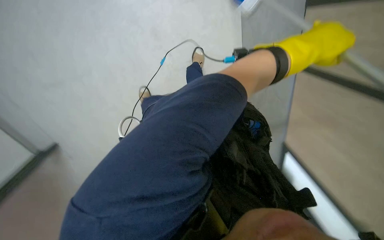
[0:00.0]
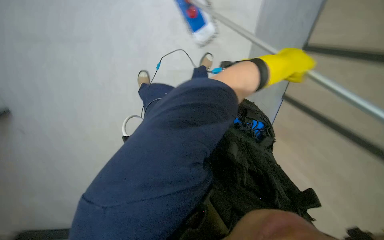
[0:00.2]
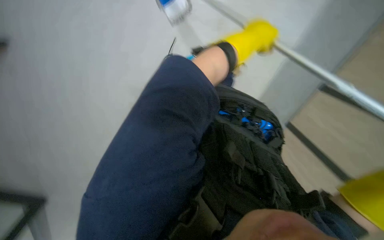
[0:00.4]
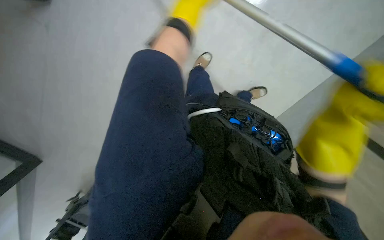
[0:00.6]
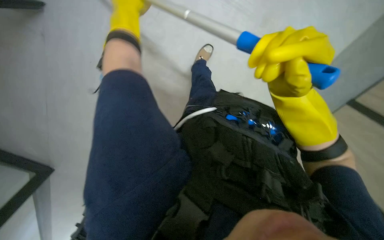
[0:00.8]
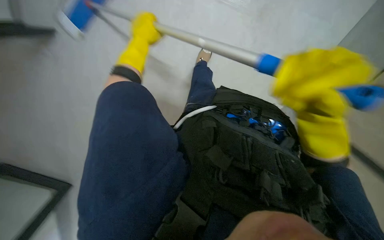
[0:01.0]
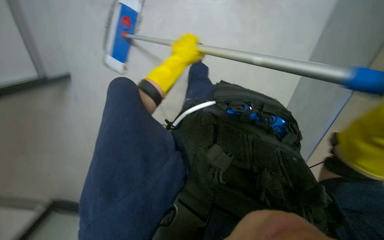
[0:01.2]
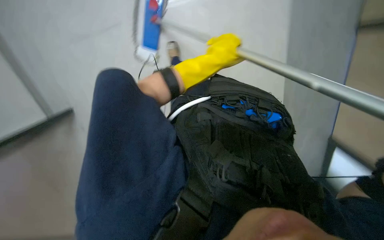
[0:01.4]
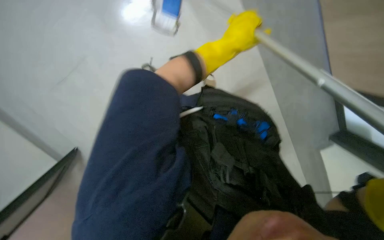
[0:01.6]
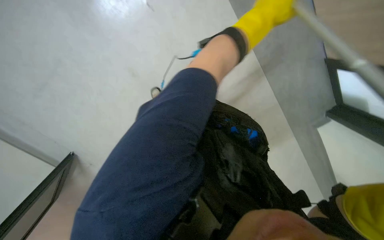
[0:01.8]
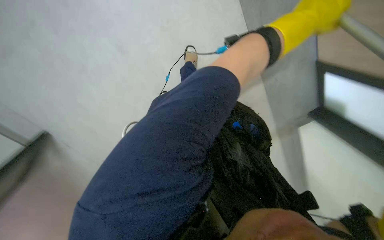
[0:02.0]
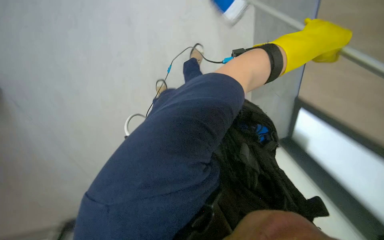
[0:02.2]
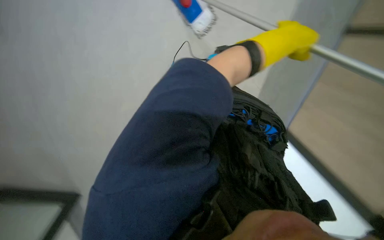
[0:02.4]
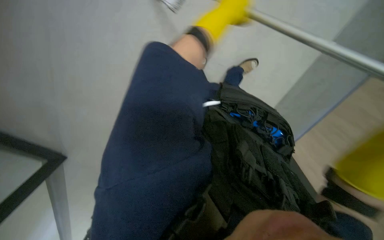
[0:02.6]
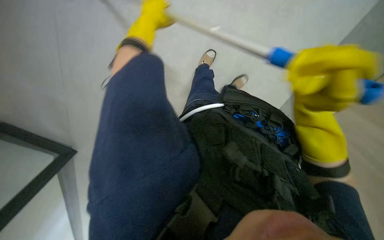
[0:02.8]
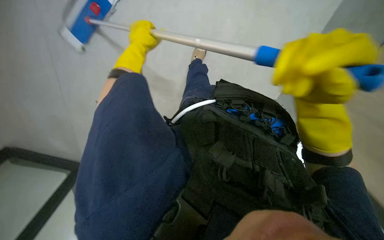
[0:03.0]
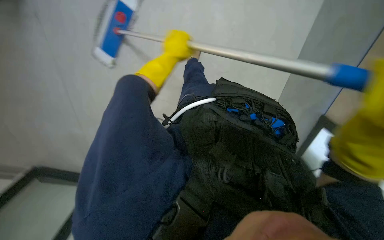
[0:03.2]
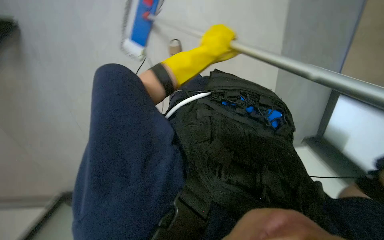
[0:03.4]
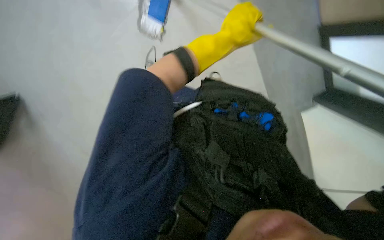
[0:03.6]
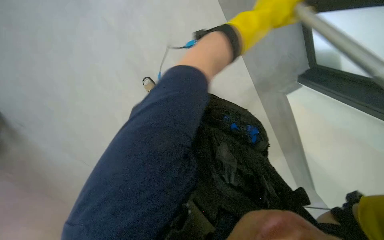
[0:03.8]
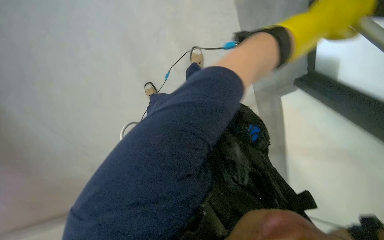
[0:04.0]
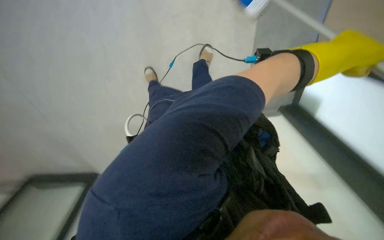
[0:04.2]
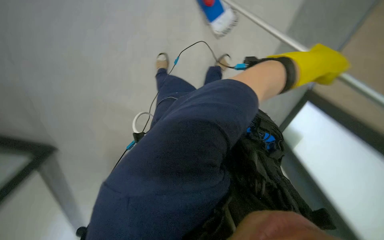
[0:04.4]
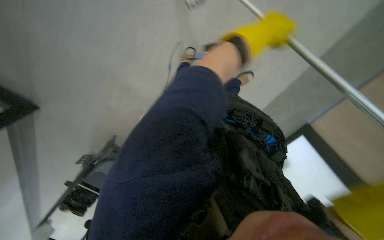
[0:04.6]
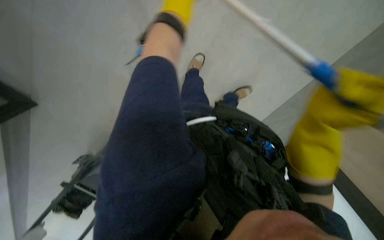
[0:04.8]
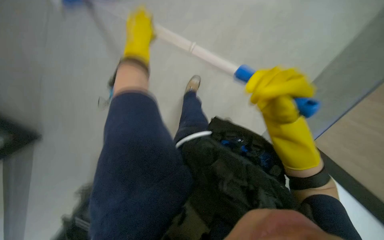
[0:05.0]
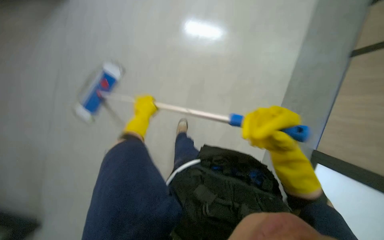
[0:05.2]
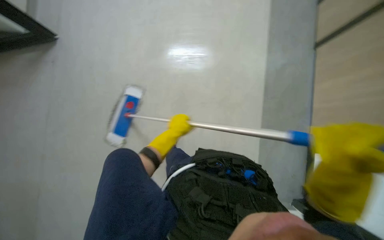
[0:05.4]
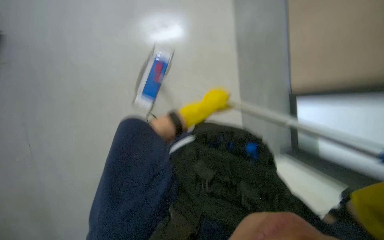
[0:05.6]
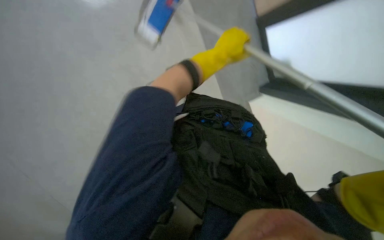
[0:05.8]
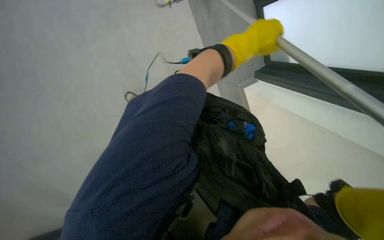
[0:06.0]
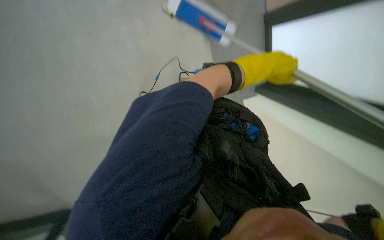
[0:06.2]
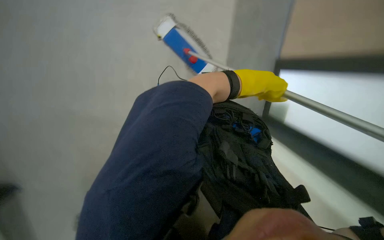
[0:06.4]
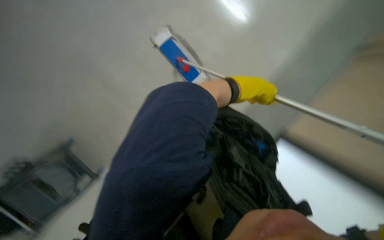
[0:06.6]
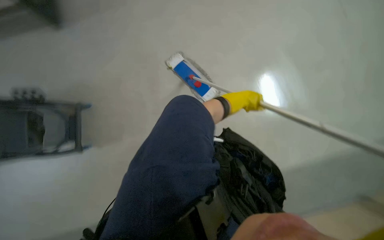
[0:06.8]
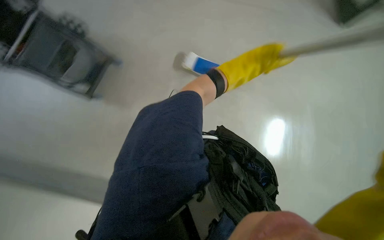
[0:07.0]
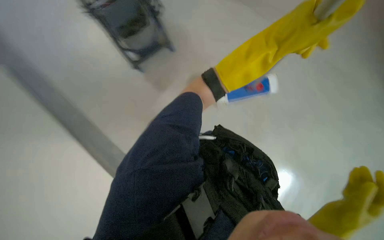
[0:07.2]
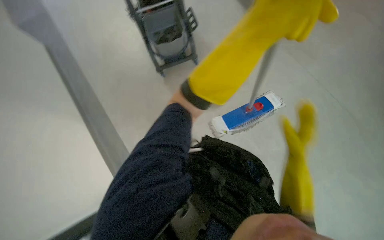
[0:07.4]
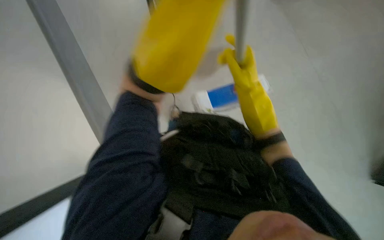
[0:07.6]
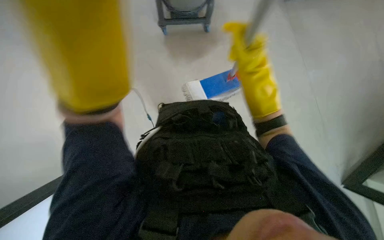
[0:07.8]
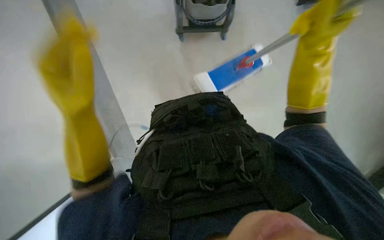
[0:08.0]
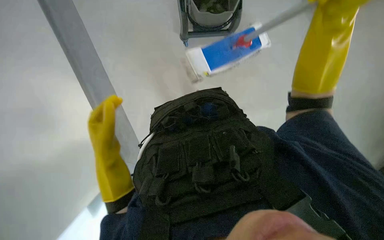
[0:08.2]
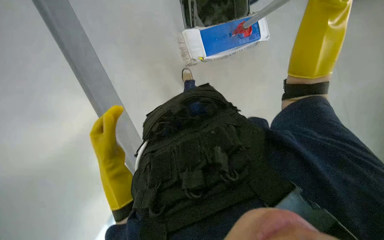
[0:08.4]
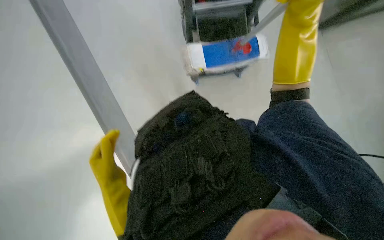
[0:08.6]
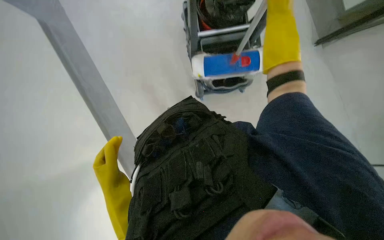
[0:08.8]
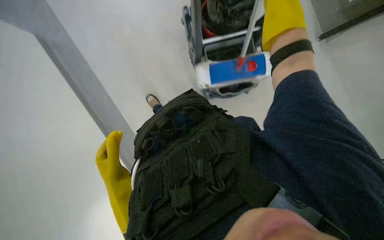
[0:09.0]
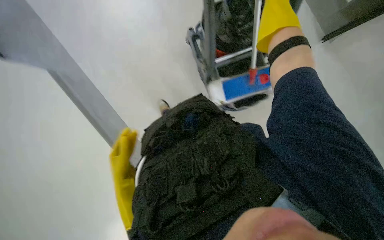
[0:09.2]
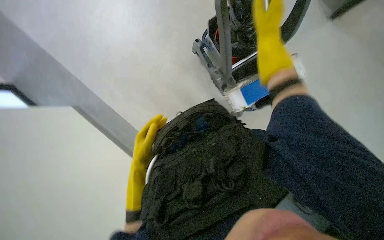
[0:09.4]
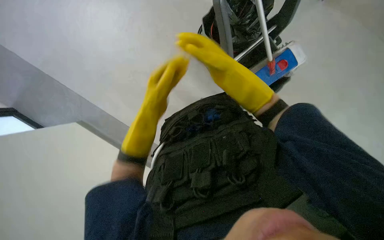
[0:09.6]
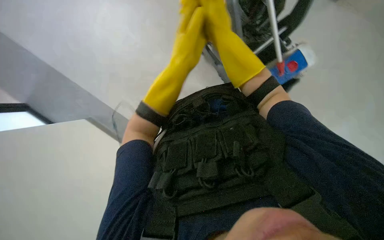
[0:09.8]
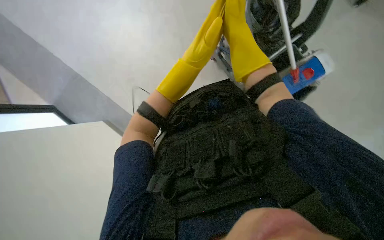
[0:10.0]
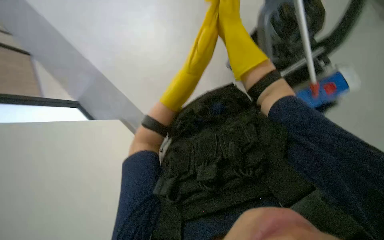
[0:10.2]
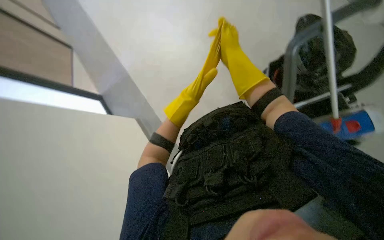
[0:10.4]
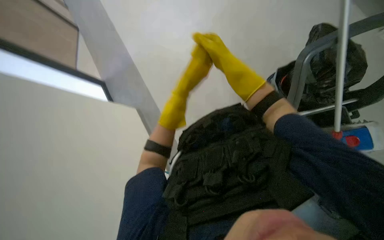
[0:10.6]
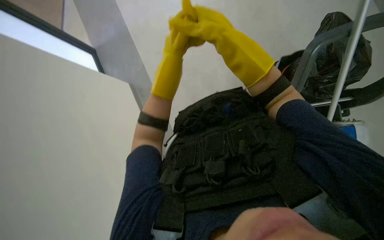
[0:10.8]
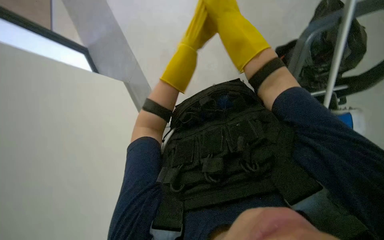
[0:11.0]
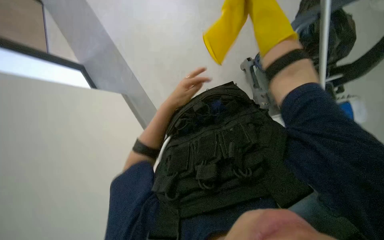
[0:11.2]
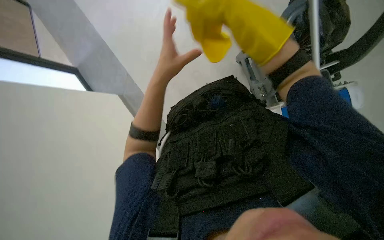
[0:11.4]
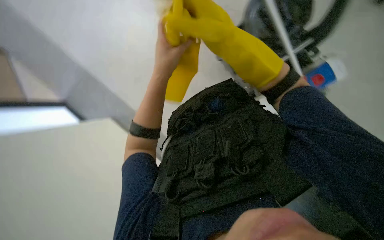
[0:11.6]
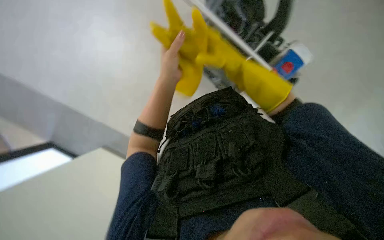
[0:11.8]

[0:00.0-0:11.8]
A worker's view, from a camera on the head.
Job: mopping floor.
The whole recording: Mopping the lecture hall floor. The worker mops hall floor, periodically wringing and adjusting the mop.
0:00.0 to 0:01.4: The left hand is displaced to the left by about 25 cm.
0:01.4 to 0:03.0: The camera is aimed about 20 degrees further to the right. The wearer looks approximately 15 degrees further upward. The left hand goes approximately 20 cm to the left and up the picture.
0:03.0 to 0:04.4: The left hand heads to the right, covering approximately 40 cm.
0:06.0 to 0:07.4: The view tips upward by about 15 degrees. The left hand goes roughly 20 cm nearer to the camera.
0:07.4 to 0:08.8: The scene turns roughly 35 degrees counterclockwise in the picture.
0:08.8 to 0:10.4: The head turns to the left by roughly 40 degrees. The camera pitches upward, by about 15 degrees.
0:10.4 to 0:11.8: The scene turns approximately 25 degrees counterclockwise in the picture.

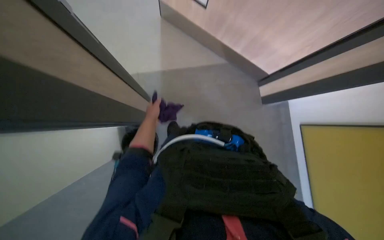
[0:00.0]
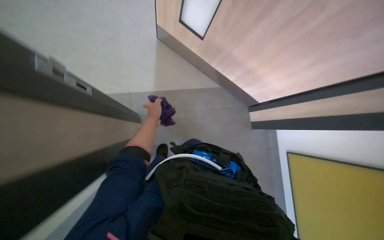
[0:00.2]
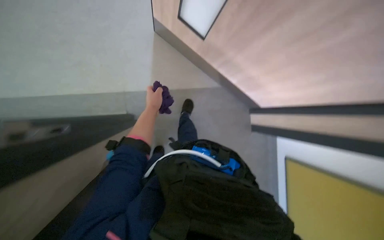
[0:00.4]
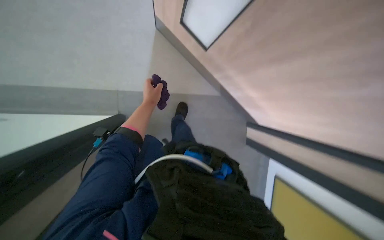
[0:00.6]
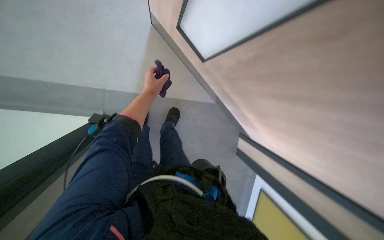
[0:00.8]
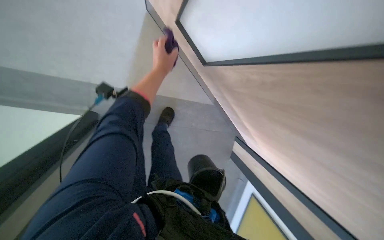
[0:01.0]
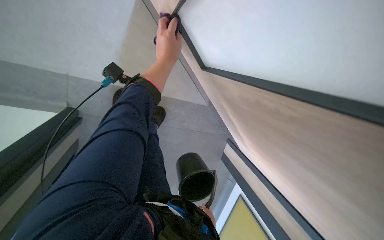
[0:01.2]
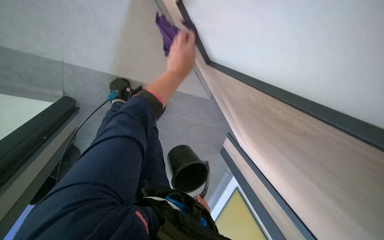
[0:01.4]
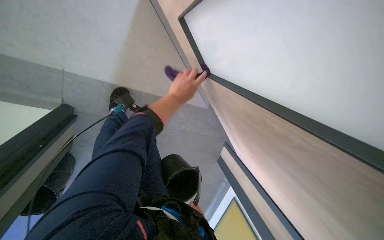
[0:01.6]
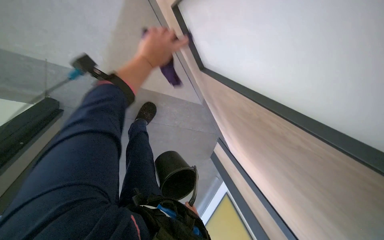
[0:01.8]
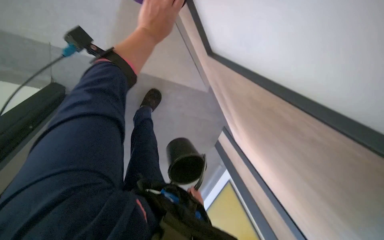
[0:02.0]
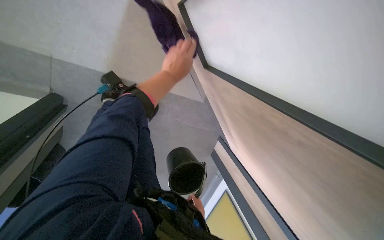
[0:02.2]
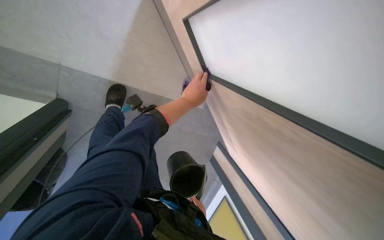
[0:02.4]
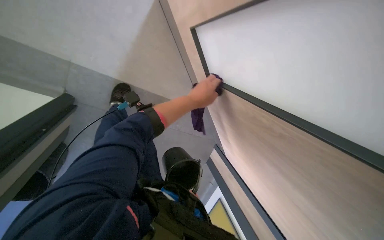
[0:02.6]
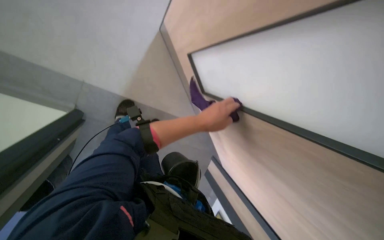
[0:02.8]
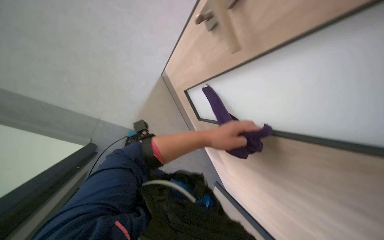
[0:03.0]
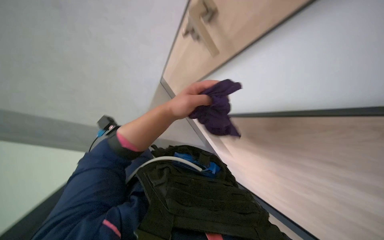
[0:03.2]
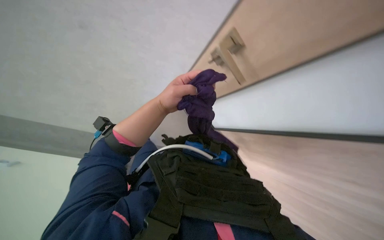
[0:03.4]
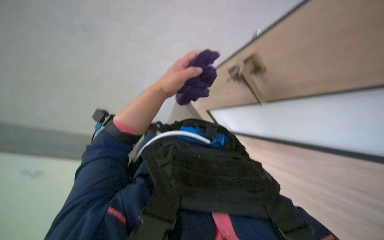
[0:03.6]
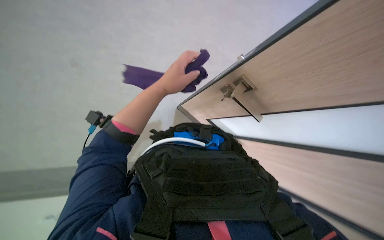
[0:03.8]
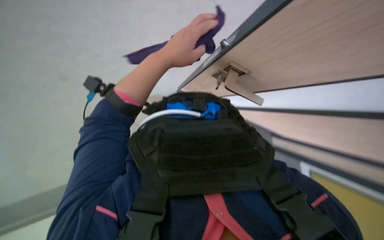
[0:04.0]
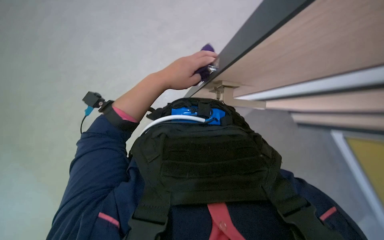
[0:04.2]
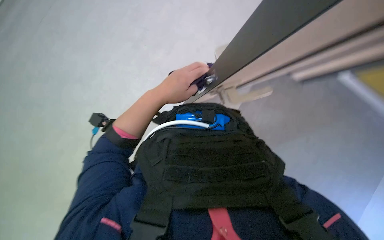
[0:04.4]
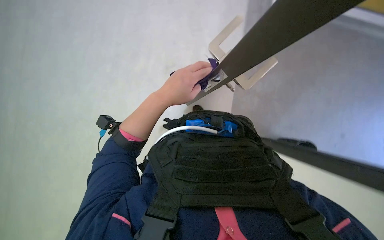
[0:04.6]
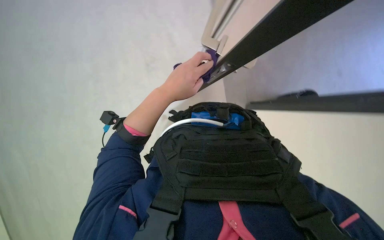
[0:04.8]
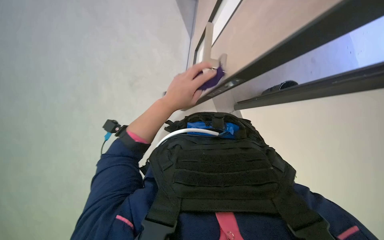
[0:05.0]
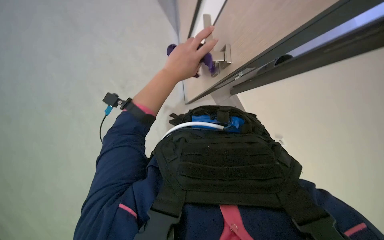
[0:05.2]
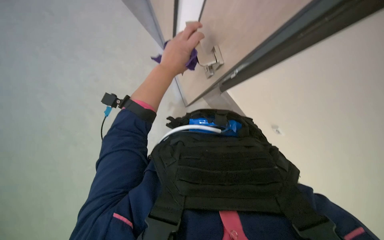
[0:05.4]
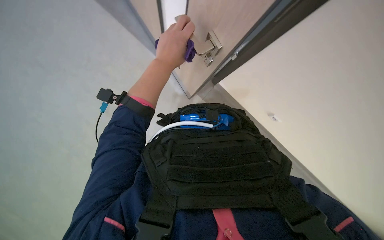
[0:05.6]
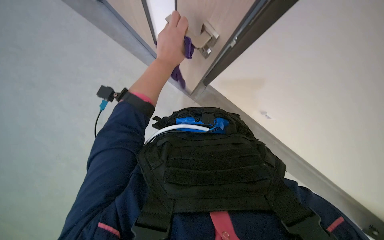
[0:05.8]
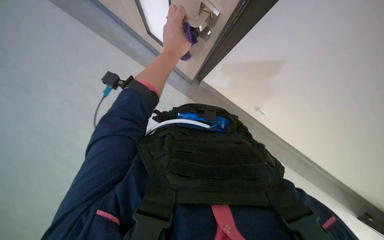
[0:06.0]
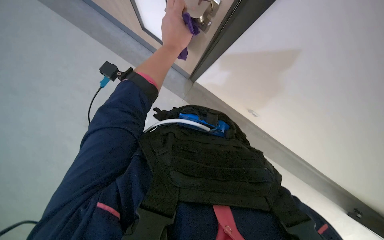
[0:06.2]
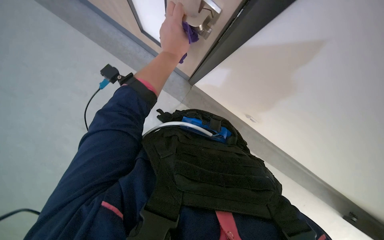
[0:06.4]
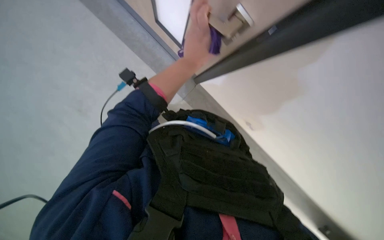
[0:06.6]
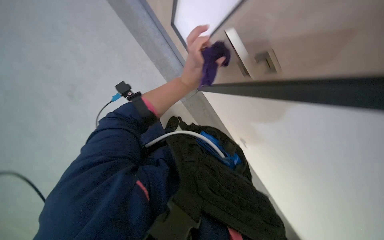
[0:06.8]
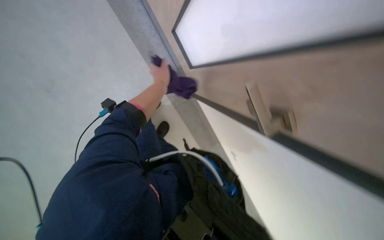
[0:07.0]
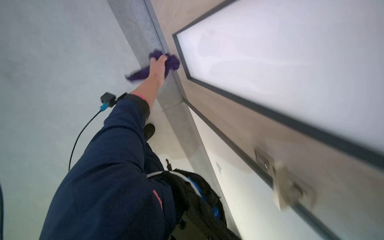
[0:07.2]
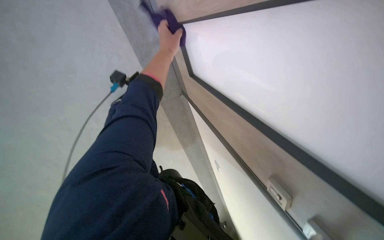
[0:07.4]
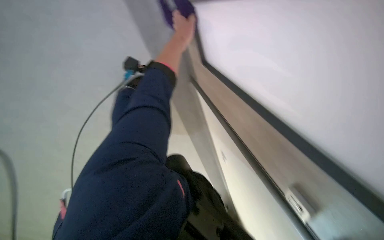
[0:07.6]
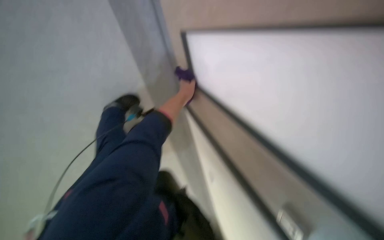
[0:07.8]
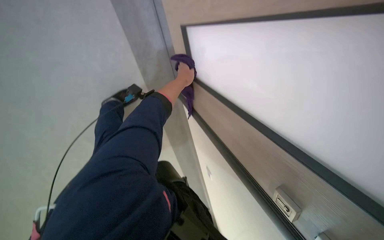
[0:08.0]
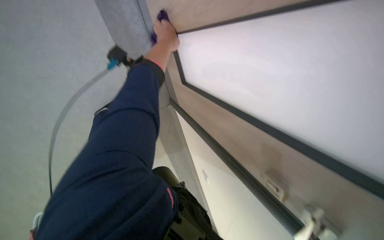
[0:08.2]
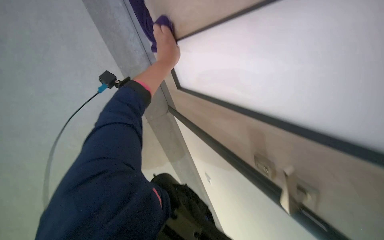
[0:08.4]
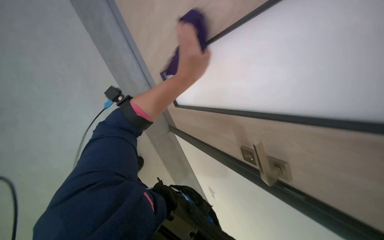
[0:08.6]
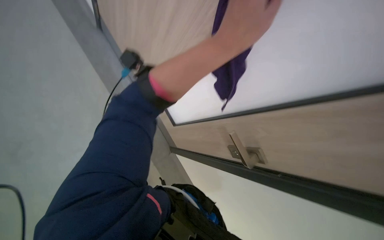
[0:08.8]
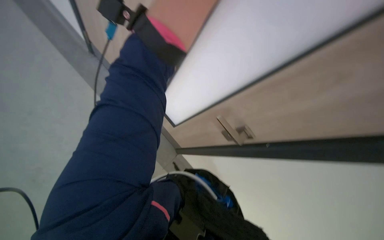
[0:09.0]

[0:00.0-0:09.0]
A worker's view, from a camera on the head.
Job: wiping surfaces.
The whole recording: Cleaning the door. The worker cleans the door.
0:00.0 to 0:01.6: The camera is aimed about 15 degrees further to the right. The scene turns about 25 degrees clockwise in the picture. The left hand travels to the right by about 20 cm, and goes up the picture and returns, approximately 35 cm each way.
0:01.6 to 0:03.0: The view tilts roughly 25 degrees upward.
0:03.0 to 0:04.4: The view tilts approximately 20 degrees downward. The left hand heads nearer to the camera and to the left, covering about 20 cm.
0:04.4 to 0:06.0: The left hand shifts some 10 cm up the picture.
0:06.0 to 0:07.6: The view tips upward by approximately 10 degrees. The left hand shifts some 15 cm up the picture.
0:07.6 to 0:09.0: The camera pitches upward, by some 20 degrees. The left hand is displaced nearer to the camera by roughly 35 cm.
